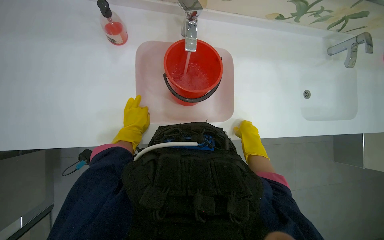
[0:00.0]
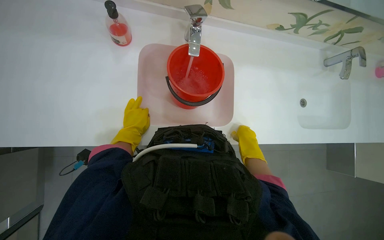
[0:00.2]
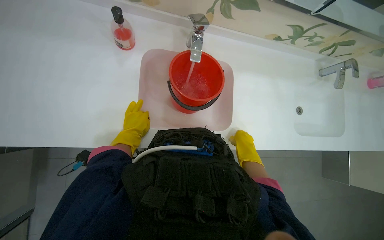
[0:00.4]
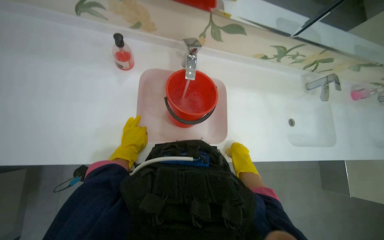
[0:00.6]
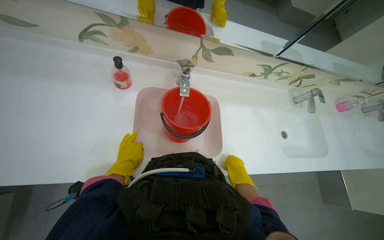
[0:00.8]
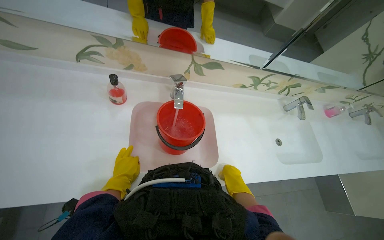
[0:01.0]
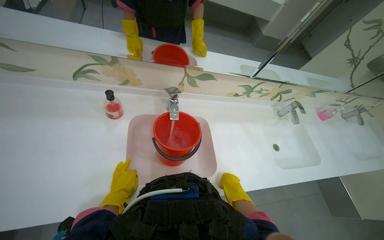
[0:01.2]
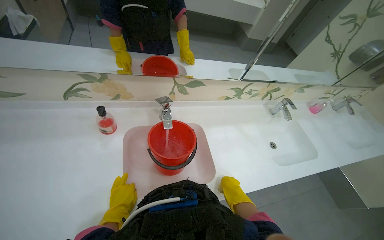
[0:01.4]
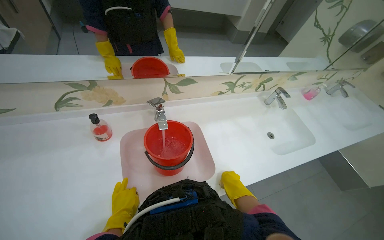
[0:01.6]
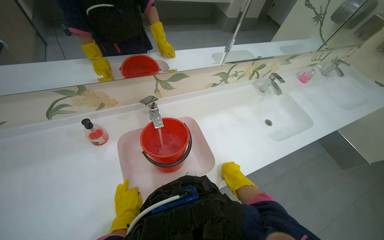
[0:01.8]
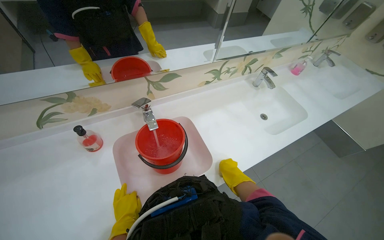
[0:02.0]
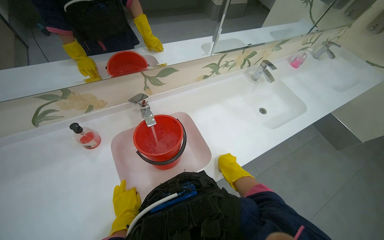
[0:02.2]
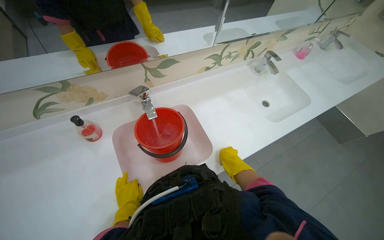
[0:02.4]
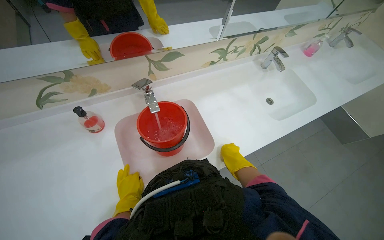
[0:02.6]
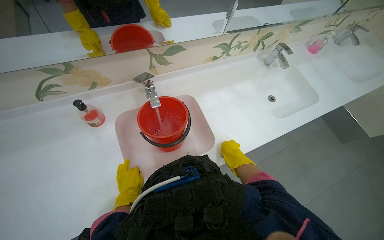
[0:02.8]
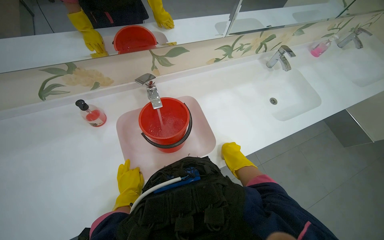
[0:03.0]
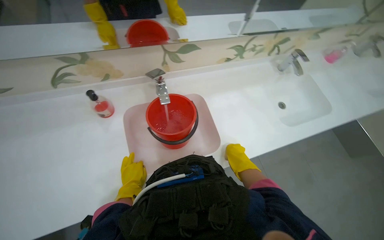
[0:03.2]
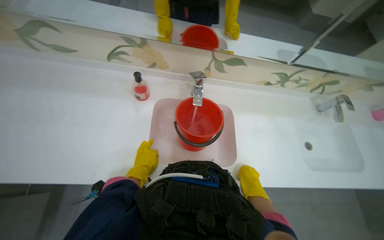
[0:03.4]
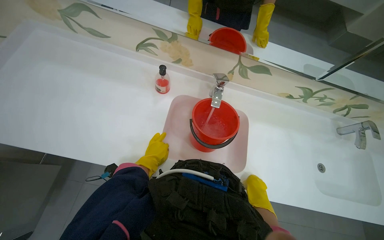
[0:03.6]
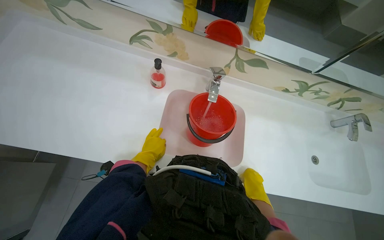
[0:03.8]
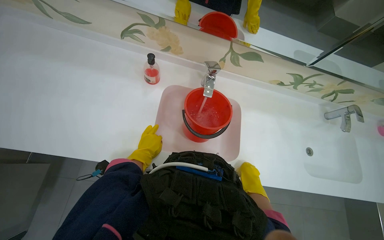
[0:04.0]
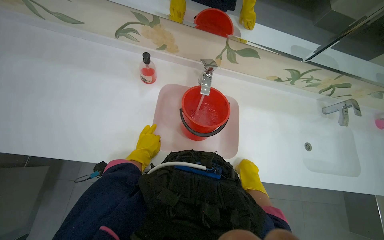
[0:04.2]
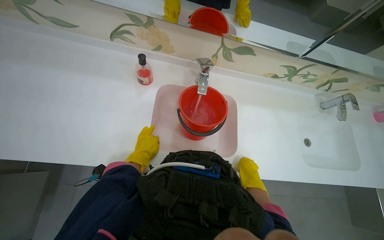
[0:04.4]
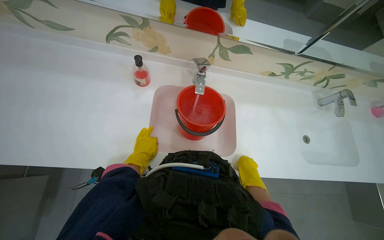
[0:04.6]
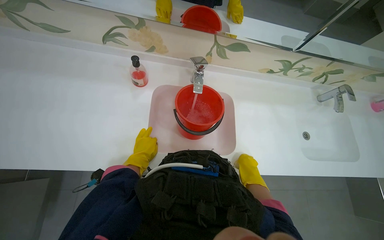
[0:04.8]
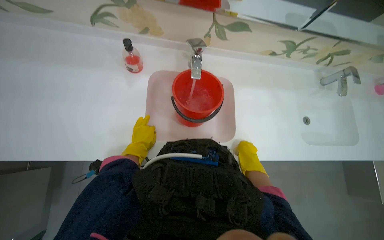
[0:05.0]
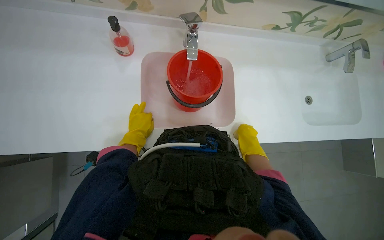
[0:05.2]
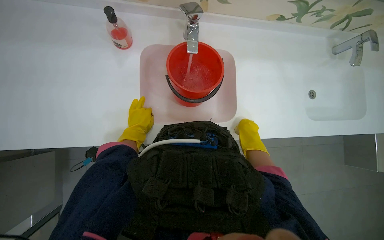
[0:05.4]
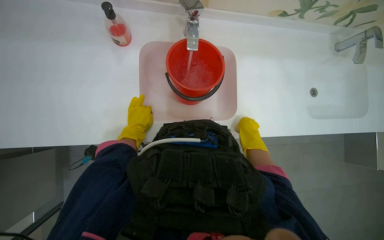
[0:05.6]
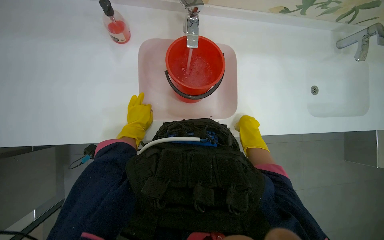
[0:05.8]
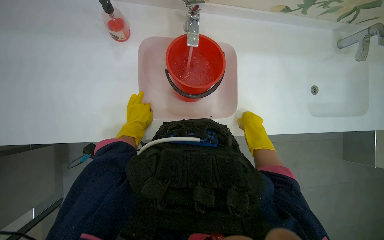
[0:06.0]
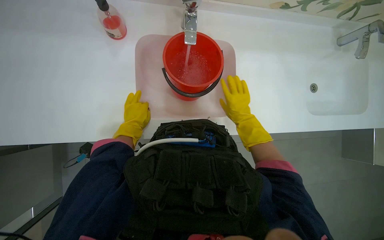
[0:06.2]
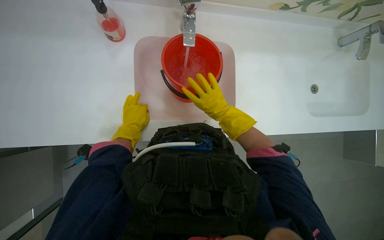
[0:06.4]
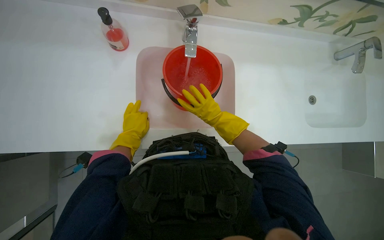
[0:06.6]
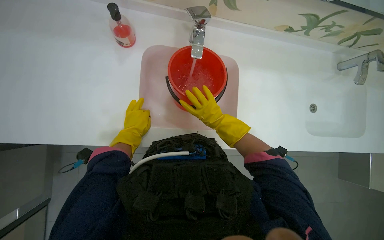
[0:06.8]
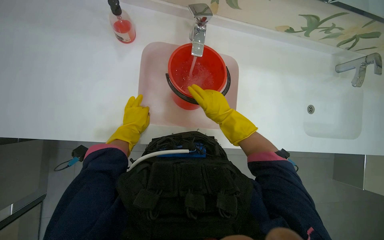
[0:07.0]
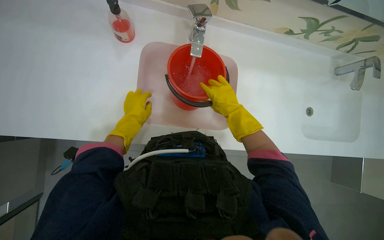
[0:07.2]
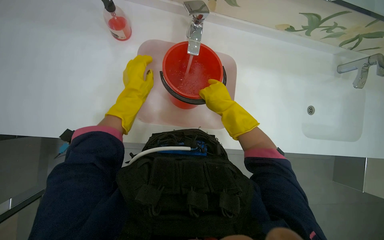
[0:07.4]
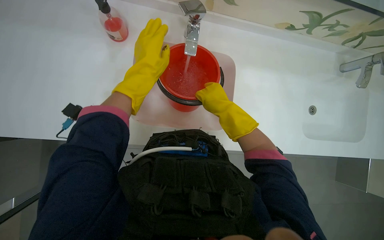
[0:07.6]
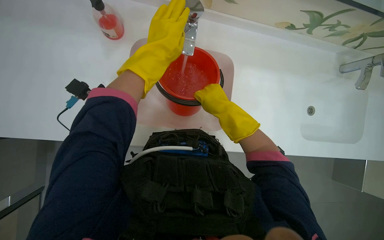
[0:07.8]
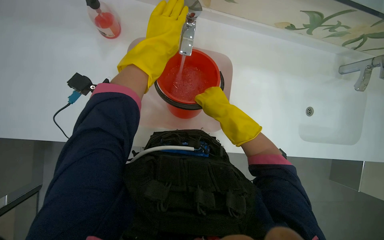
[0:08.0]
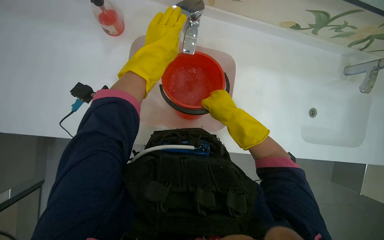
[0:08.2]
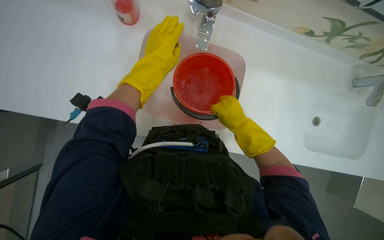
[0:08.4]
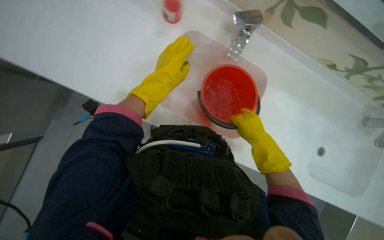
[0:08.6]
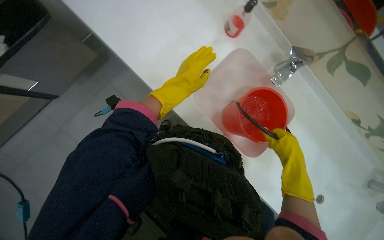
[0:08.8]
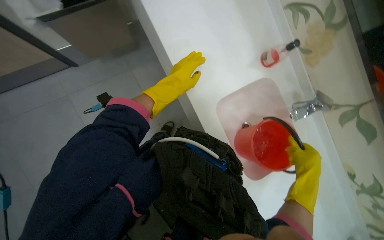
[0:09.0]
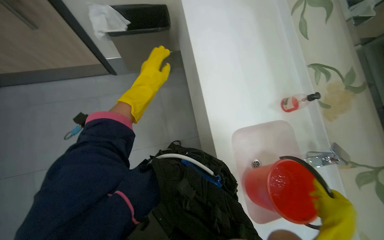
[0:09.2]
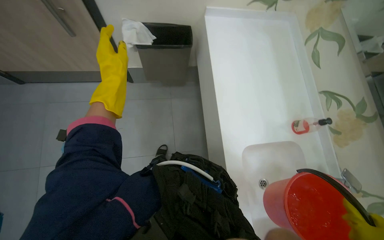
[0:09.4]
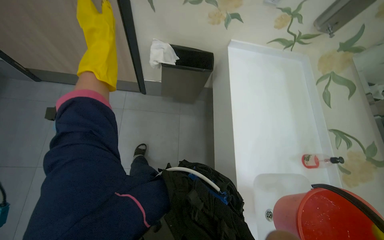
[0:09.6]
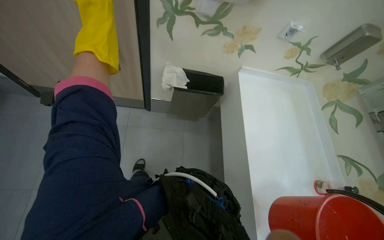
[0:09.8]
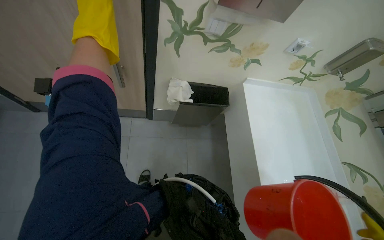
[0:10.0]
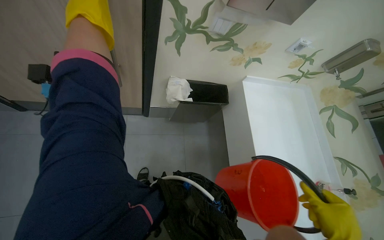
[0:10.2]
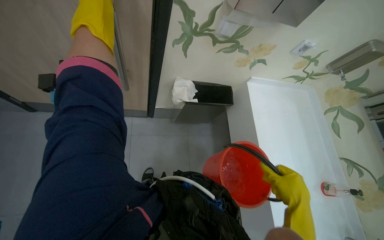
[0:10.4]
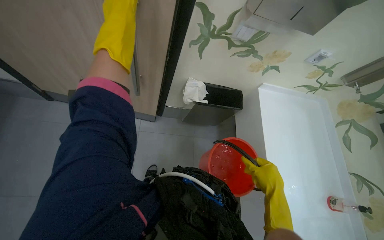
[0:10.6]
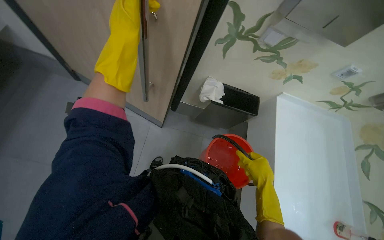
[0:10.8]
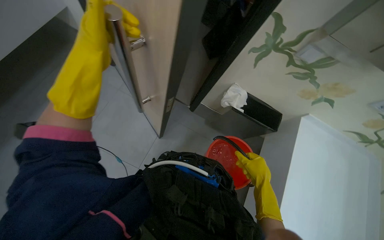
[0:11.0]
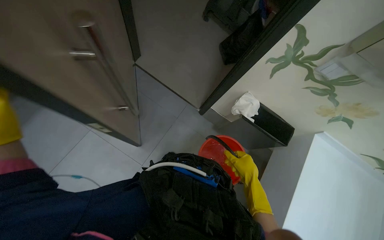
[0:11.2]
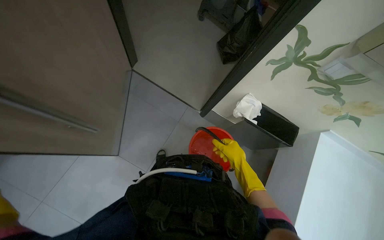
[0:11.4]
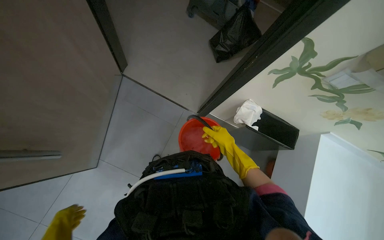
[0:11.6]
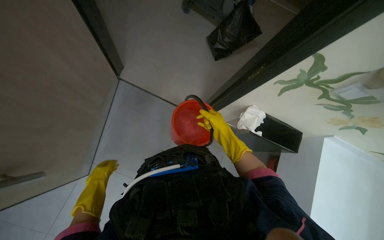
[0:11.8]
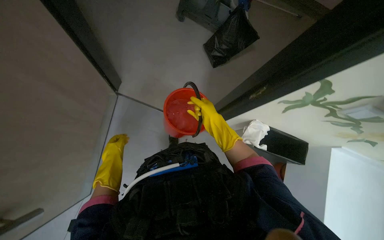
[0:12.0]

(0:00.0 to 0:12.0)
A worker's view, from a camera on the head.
Job: preparing cleaning supplies.
The whole recording: Preparing cleaning supplies. The worker gathers and organizes various cleaning tools and solutions from the cart, including filling a bucket with water.
0:00.0 - 0:01.6: The view tilts approximately 25 degrees upward.
0:01.6 - 0:03.0: The hands make small movements and keep their place.
0:03.0 - 0:04.4: The scene turns about 25 degrees clockwise in the picture.
0:04.4 - 0:06.0: The view tips downward by some 15 degrees.
0:06.0 - 0:07.6: The right hand is displaced nearer to the camera and to the left by some 10 cm. Meanwhile the left hand travels up the picture, to the right and nearer to the camera by approximately 25 cm.
0:07.6 - 0:09.0: The scene rotates clockwise by roughly 55 degrees.
0:09.0 - 0:10.4: The camera travels about 60 cm. The camera pitches upward, by approximately 25 degrees. The scene rotates clockwise by about 25 degrees.
0:10.4 - 0:12.0: The wearer's head swings approximately 25 degrees to the left.

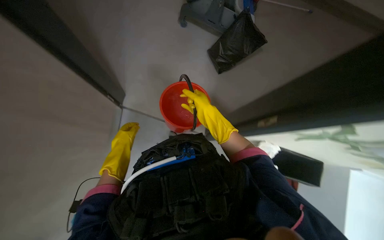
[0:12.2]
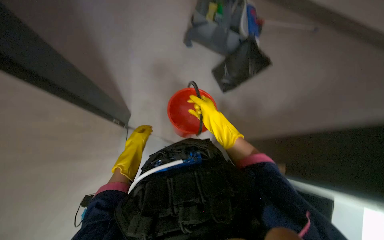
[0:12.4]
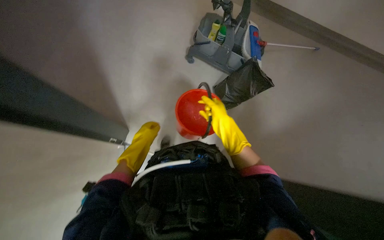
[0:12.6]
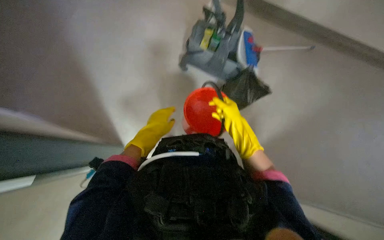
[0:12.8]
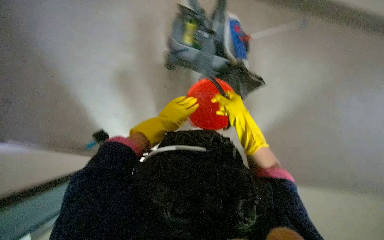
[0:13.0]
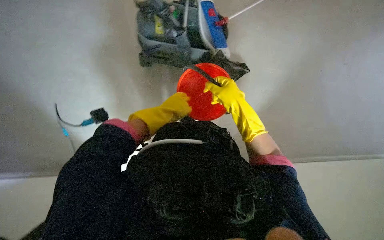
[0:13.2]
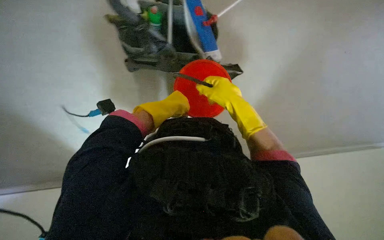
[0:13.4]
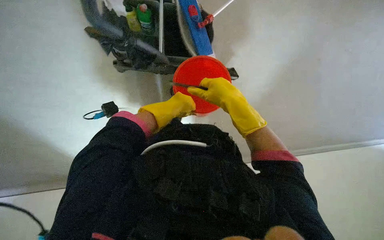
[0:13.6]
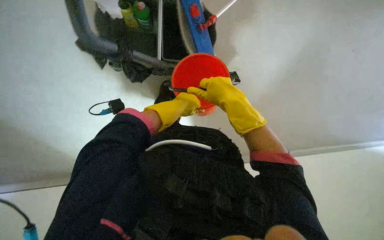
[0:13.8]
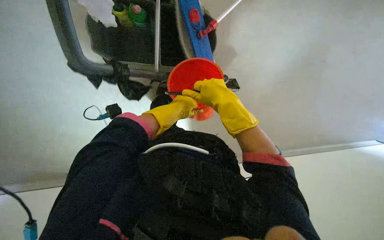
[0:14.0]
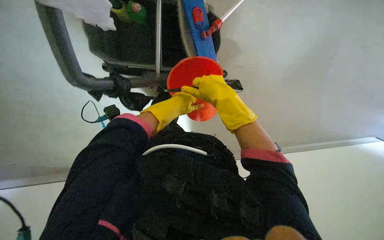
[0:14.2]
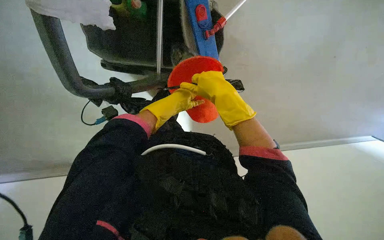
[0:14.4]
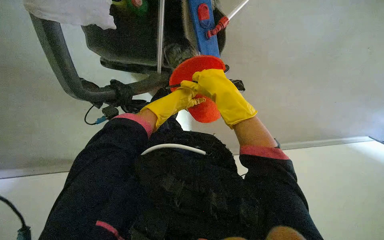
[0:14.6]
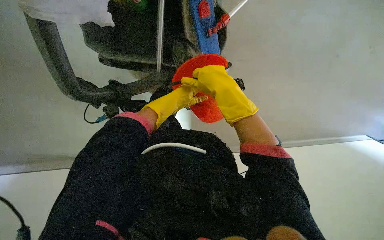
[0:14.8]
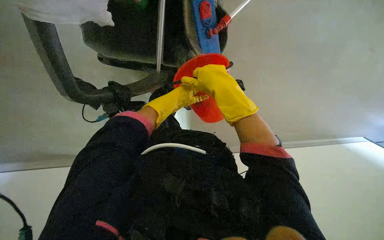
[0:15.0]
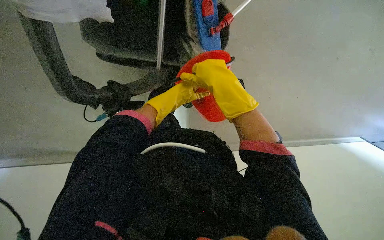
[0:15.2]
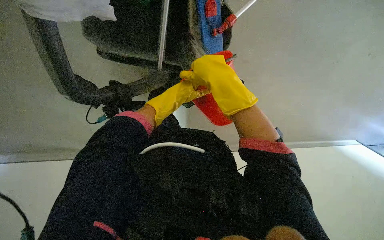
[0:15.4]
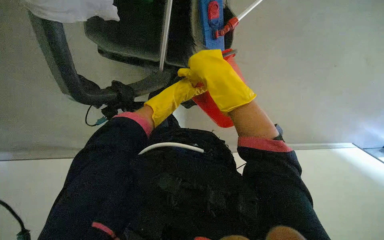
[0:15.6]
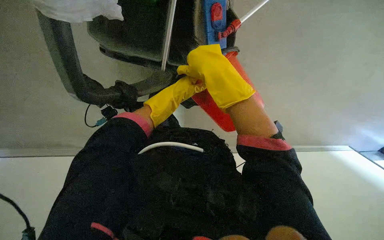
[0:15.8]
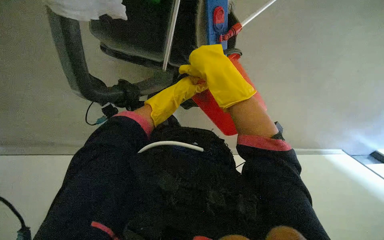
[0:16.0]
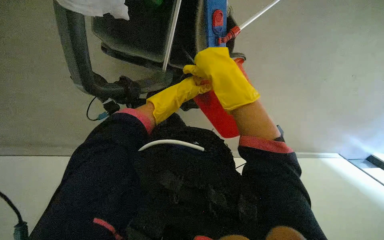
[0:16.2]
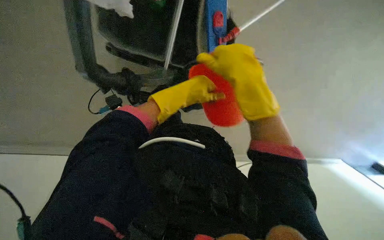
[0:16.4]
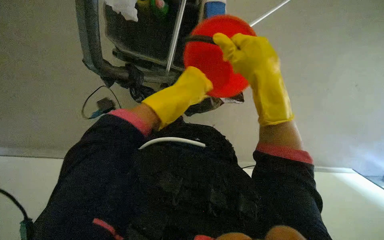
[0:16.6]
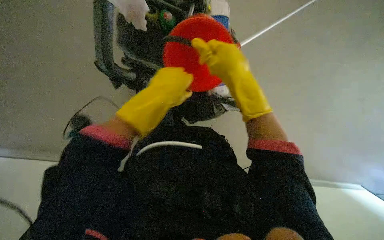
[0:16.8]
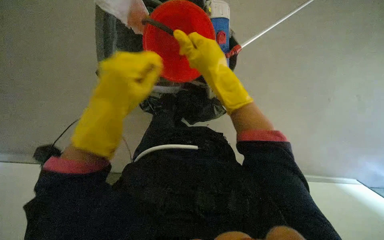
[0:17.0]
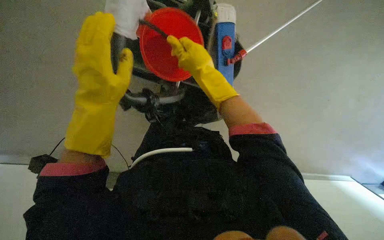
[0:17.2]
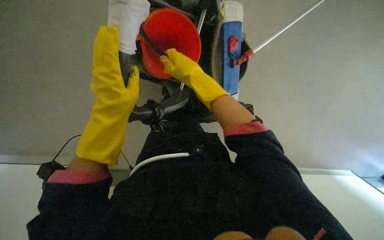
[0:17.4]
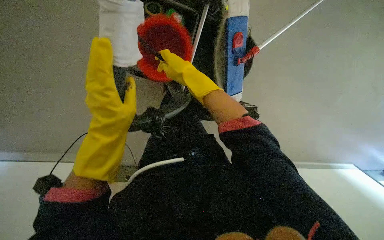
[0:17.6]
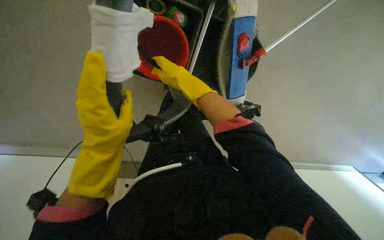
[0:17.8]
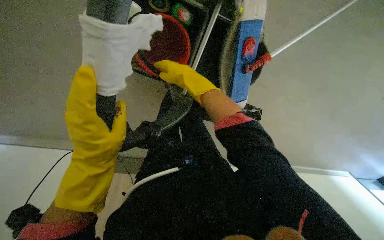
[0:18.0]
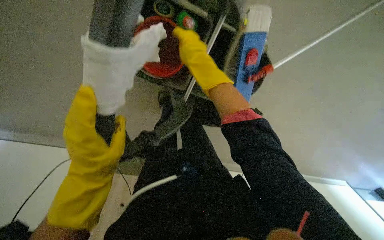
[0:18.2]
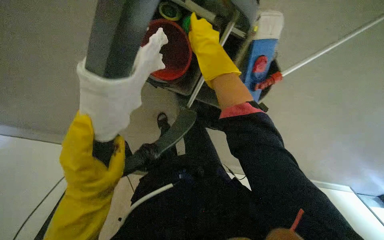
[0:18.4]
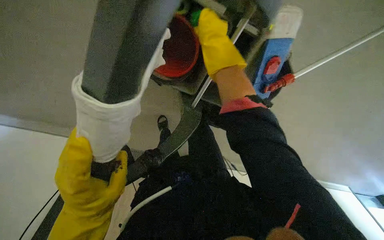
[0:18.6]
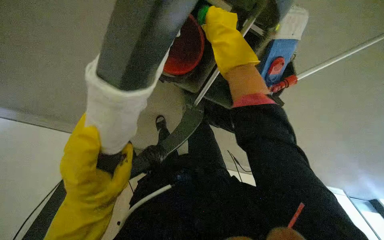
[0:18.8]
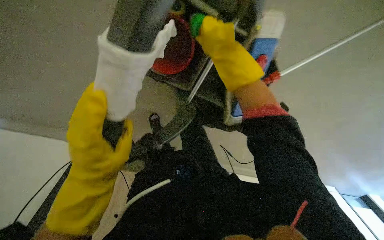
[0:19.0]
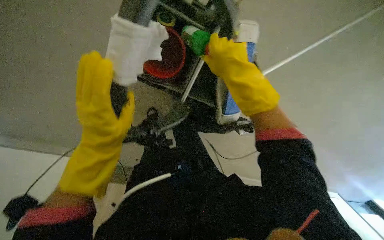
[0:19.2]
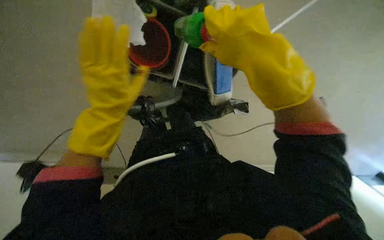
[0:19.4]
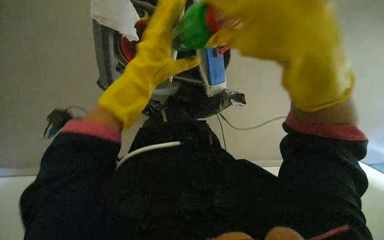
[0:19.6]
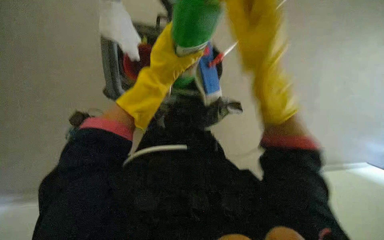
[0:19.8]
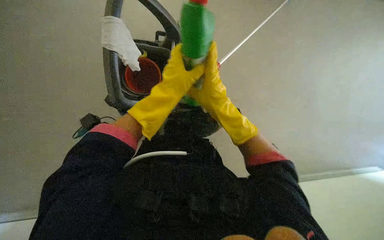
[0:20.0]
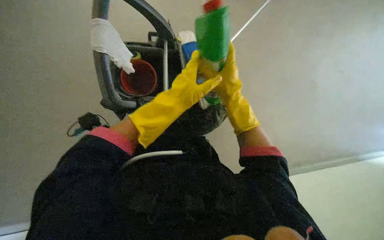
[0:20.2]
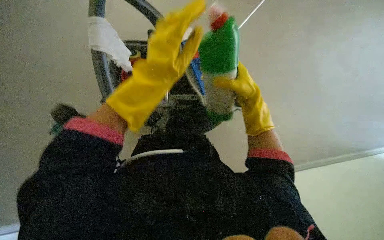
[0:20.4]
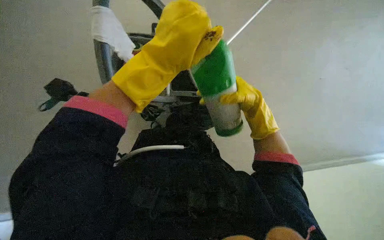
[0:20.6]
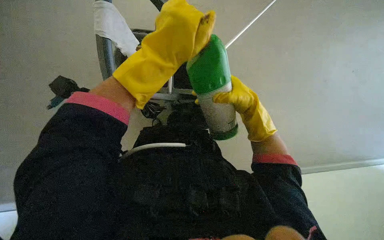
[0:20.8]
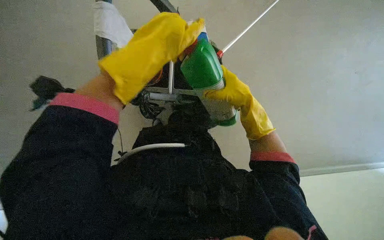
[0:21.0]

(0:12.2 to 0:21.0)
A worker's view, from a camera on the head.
Job: preparing cleaning supplies.
The whole recording: Preparing cleaning supplies. The worker gathers and organizes various cleaning tools and solutions from the cart, including filling a bucket with water.
0:12.2 - 0:13.6: The wearer looks approximately 10 degrees further upward. The left hand travels up the picture and to the right by about 60 cm.
0:16.6 - 0:18.0: The left hand goes some 15 cm down the picture and to the left.
0:18.0 - 0:19.6: The right hand goes about 40 cm nearer to the camera. The left hand is displaced to the right by about 20 cm.
0:19.6 - 0:21.0: The right hand shifts approximately 20 cm farther from the camera and to the right.
